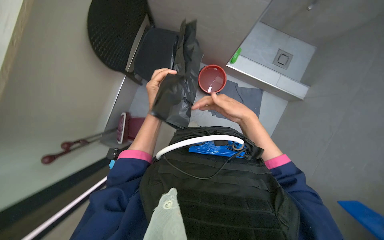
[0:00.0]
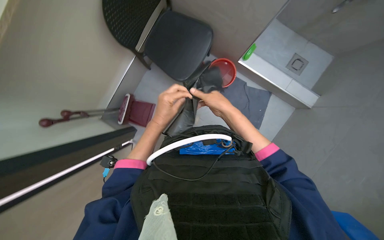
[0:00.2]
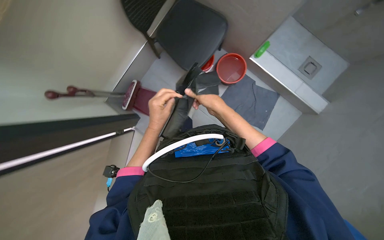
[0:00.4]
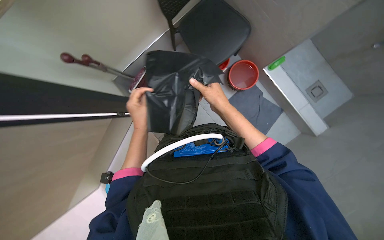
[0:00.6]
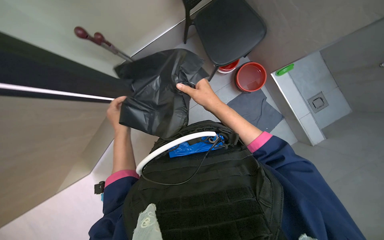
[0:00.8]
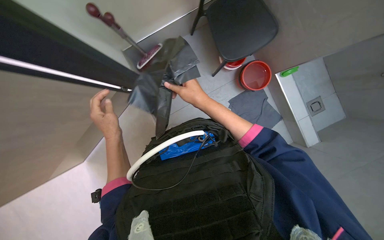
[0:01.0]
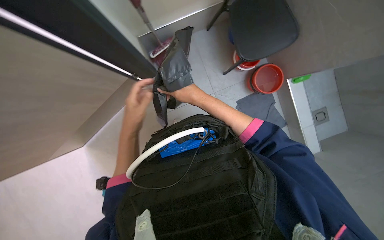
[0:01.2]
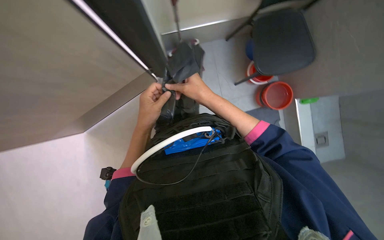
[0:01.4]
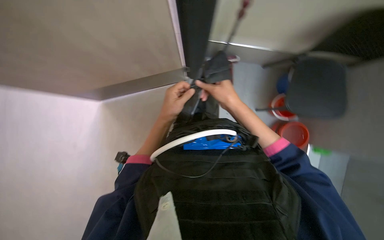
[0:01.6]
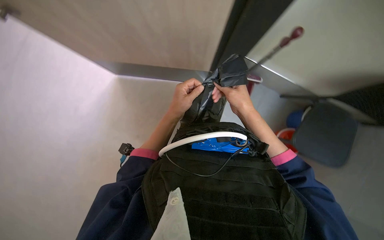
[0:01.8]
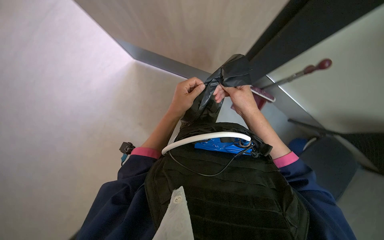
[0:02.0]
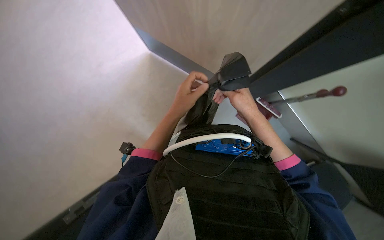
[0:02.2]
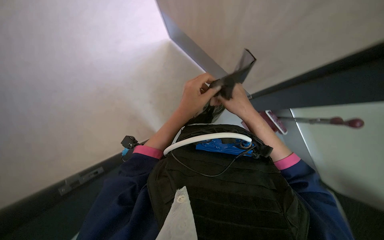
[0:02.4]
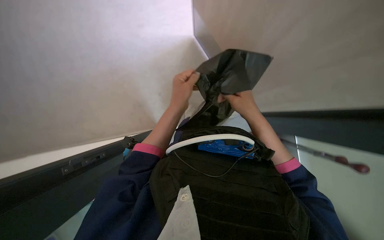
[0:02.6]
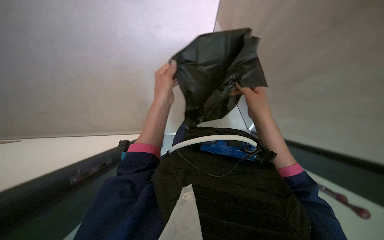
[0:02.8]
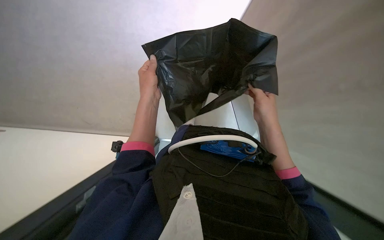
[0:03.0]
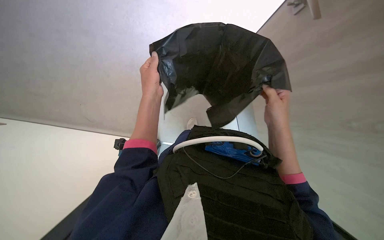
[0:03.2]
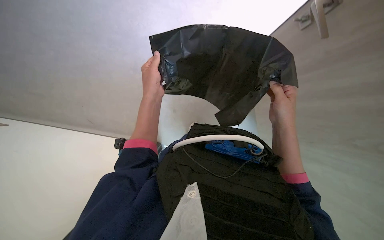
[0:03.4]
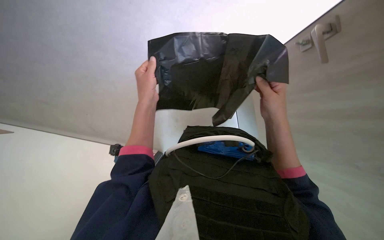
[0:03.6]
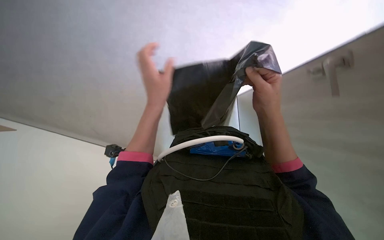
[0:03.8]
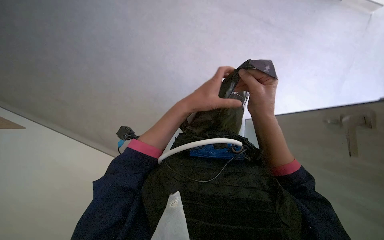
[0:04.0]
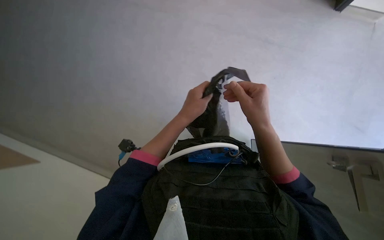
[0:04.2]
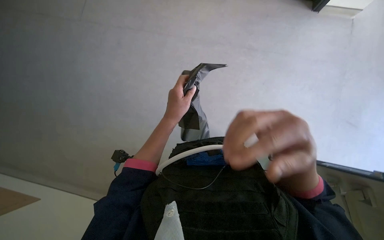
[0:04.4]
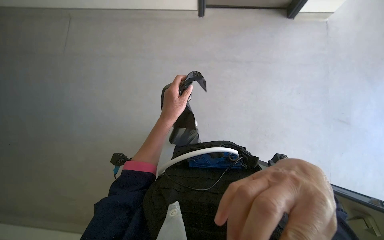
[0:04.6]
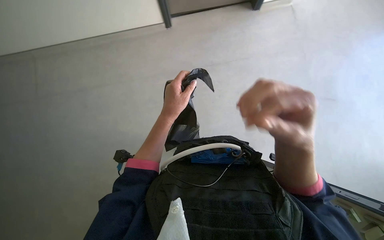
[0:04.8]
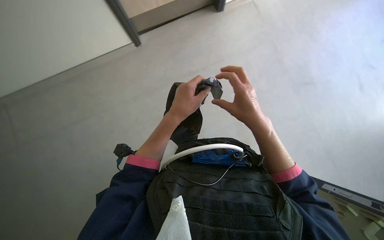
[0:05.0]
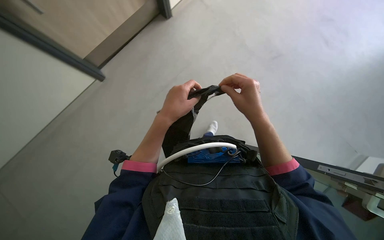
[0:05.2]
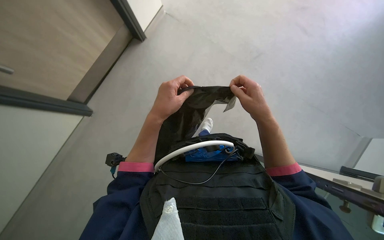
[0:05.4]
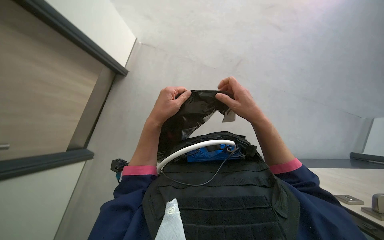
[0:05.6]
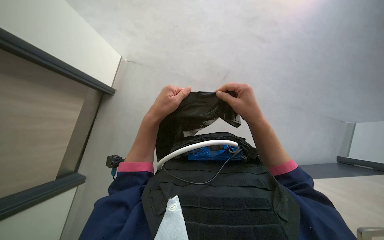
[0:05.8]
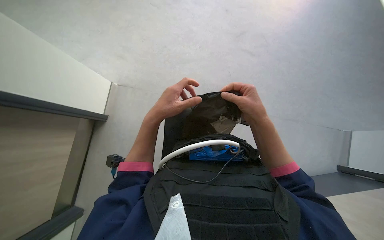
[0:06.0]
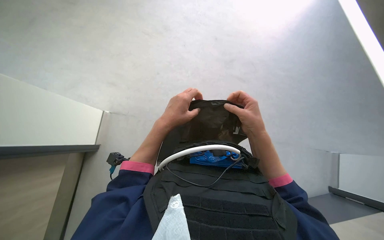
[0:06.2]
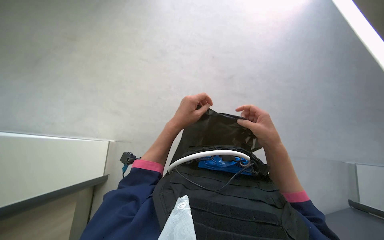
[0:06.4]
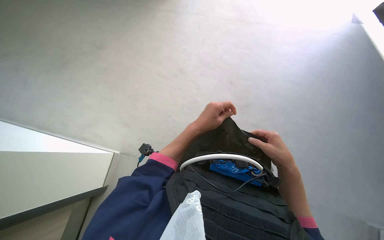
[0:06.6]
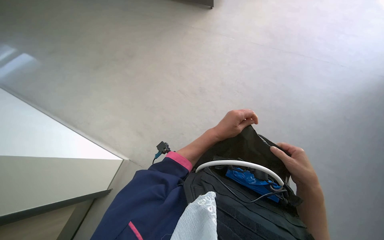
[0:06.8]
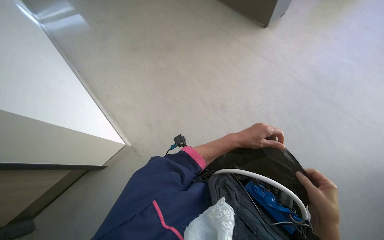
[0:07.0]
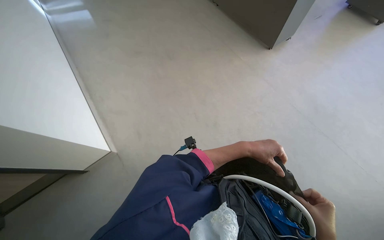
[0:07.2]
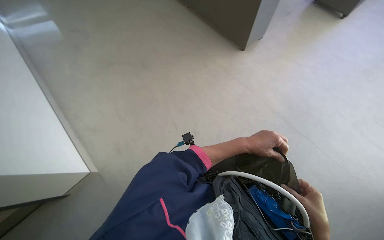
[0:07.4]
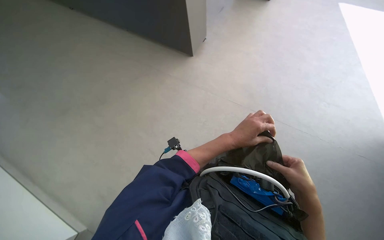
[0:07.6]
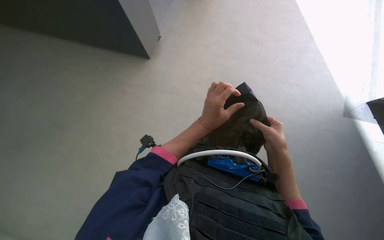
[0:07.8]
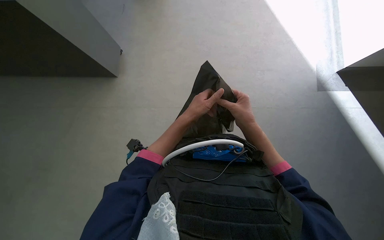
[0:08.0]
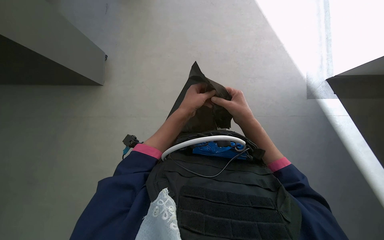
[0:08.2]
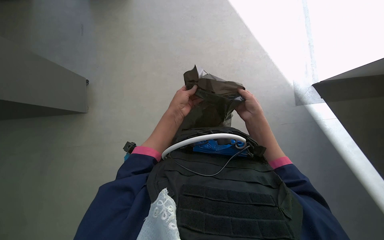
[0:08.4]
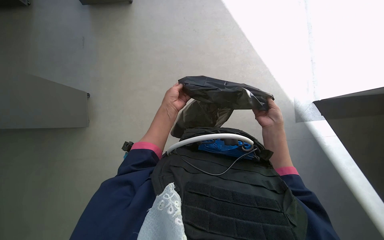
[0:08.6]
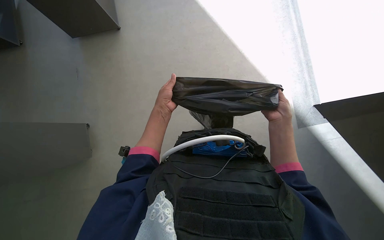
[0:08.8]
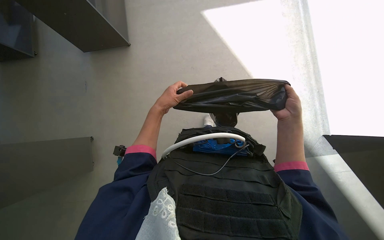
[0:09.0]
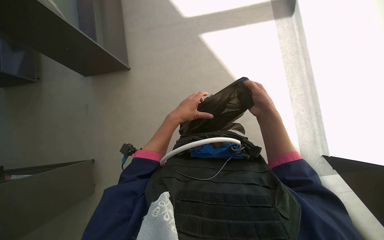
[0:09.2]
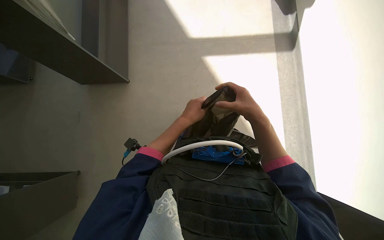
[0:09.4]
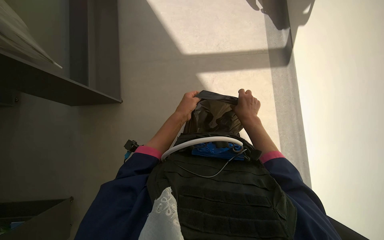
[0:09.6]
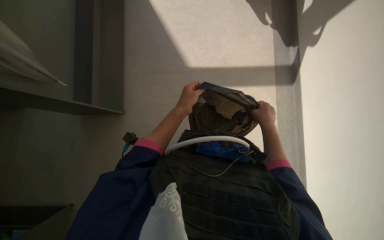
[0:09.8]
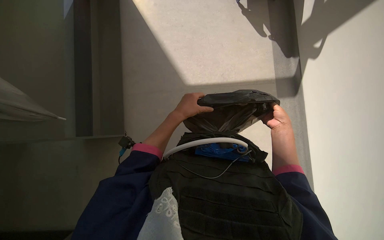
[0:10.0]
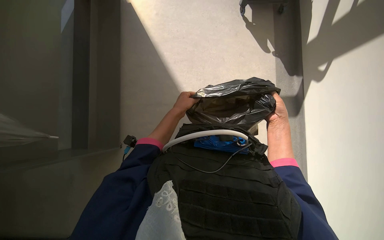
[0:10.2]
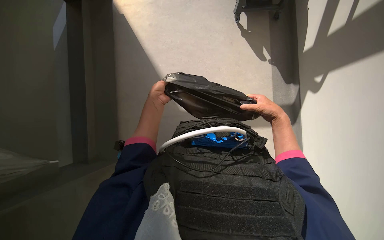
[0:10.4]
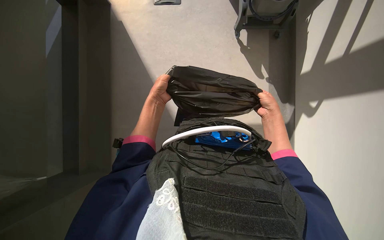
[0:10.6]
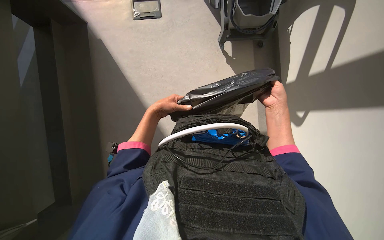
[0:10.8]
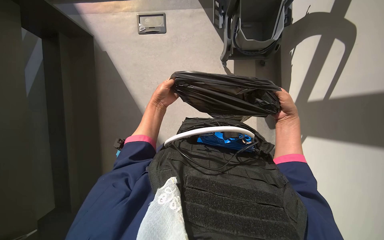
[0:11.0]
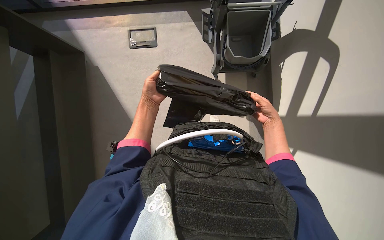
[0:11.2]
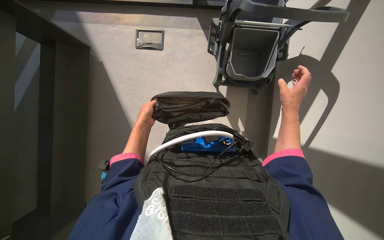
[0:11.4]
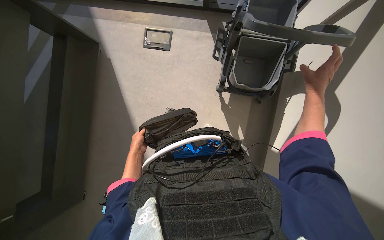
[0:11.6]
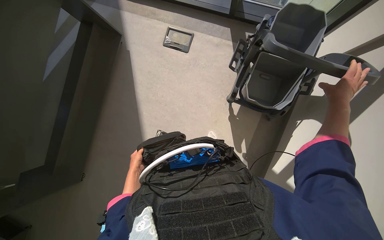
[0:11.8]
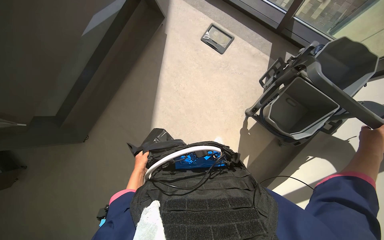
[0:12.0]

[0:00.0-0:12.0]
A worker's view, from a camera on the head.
Job: managing trash.
The whole recording: Preparing trash bag for cart. The worker takes a black trash bag from a cabinet, opens it, and places it into a cleaning cart, then adjusts it.
0:00.0 to 0:01.6: The scene turns roughly 55 degrees clockwise in the picture.
0:01.6 to 0:03.0: The right hand heads to the right, covering roughly 10 cm.
0:03.0 to 0:04.4: The left hand heads to the right, covering about 10 cm. The right hand heads nearer to the camera, covering roughly 25 cm.
0:04.4 to 0:06.0: The right hand heads farther from the camera, covering some 15 cm.
0:06.0 to 0:07.6: The head turns to the left by about 40 degrees. The view tilts some 25 degrees upward.
0:07.6 to 0:09.0: The head turns to the right by approximately 25 degrees. The view tips upward by about 15 degrees.
0:09.0 to 0:10.4: The camera pitches upward, by roughly 25 degrees. The right hand goes to the left and returns, some 10 cm each way. Meanwhile the left hand goes to the right and returns, about 10 cm each way.

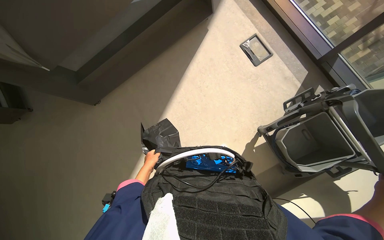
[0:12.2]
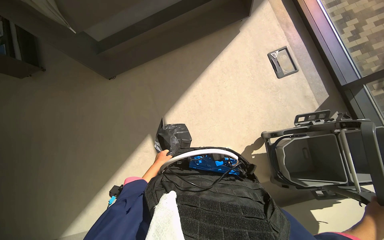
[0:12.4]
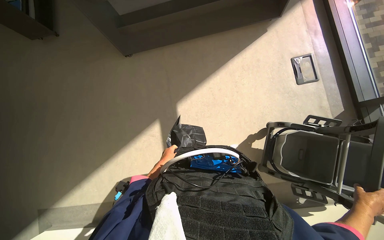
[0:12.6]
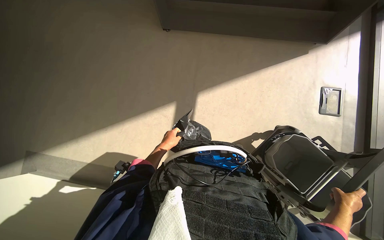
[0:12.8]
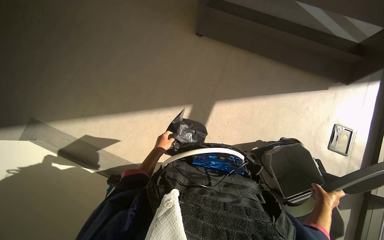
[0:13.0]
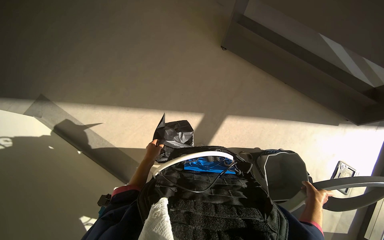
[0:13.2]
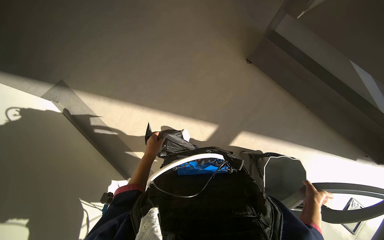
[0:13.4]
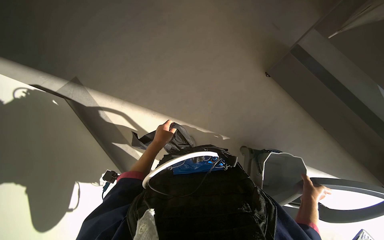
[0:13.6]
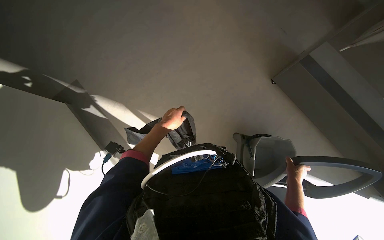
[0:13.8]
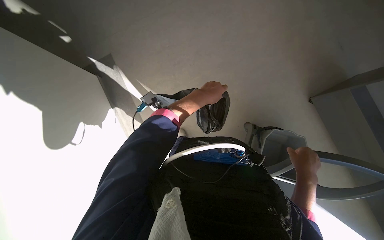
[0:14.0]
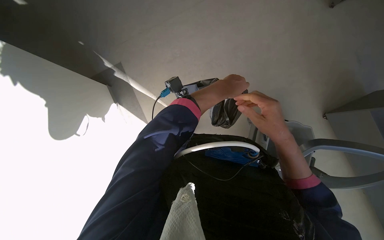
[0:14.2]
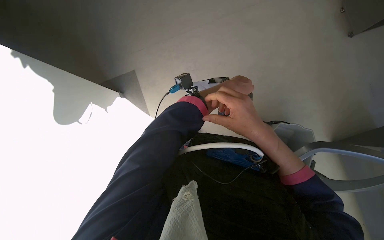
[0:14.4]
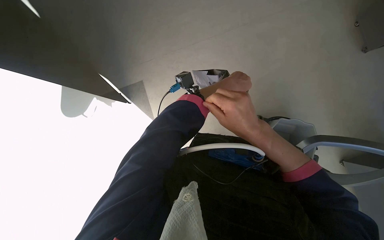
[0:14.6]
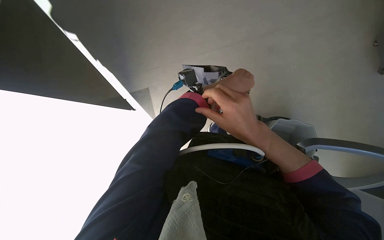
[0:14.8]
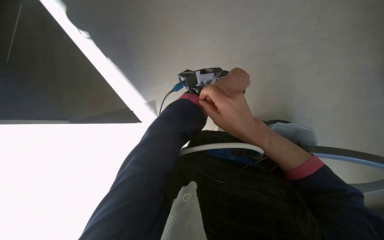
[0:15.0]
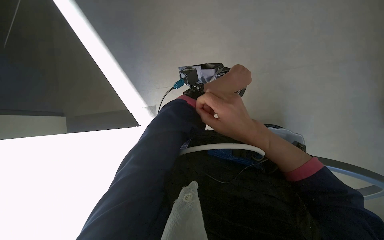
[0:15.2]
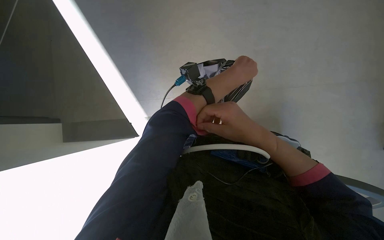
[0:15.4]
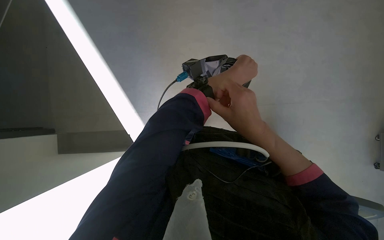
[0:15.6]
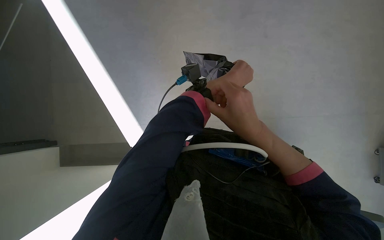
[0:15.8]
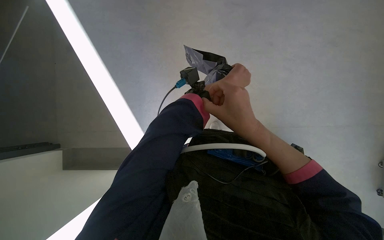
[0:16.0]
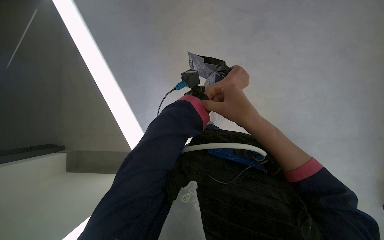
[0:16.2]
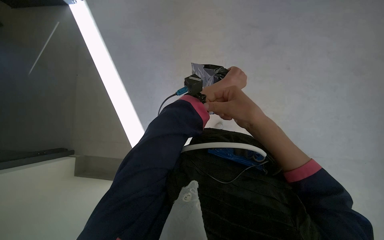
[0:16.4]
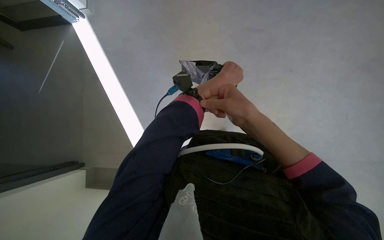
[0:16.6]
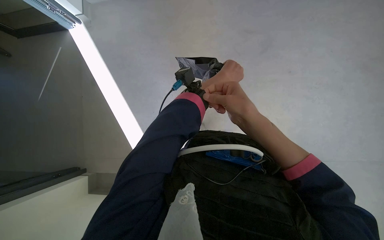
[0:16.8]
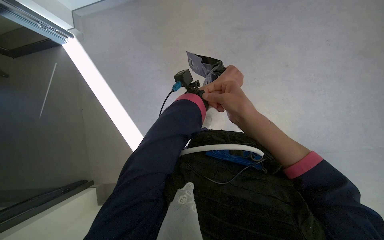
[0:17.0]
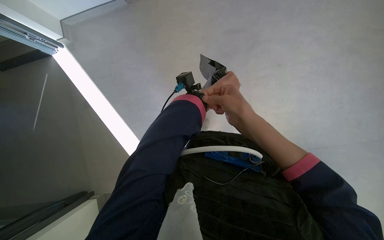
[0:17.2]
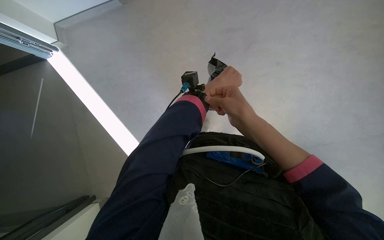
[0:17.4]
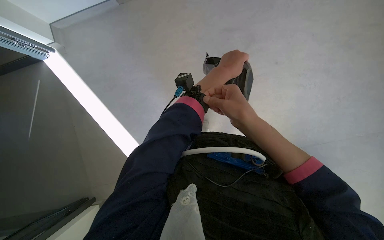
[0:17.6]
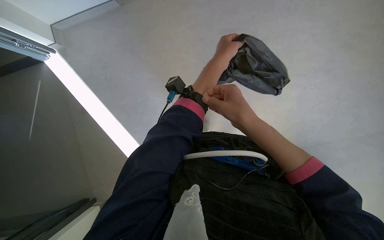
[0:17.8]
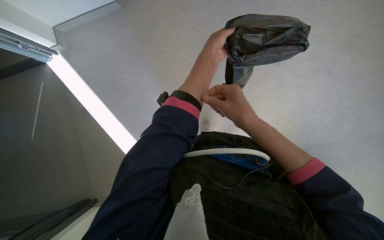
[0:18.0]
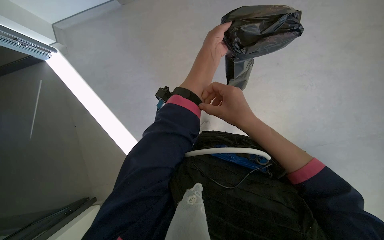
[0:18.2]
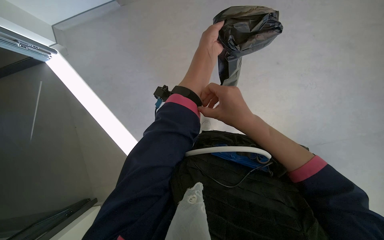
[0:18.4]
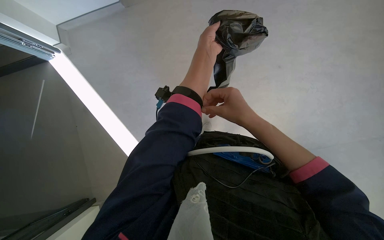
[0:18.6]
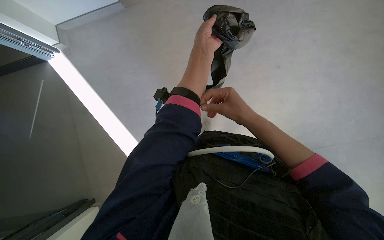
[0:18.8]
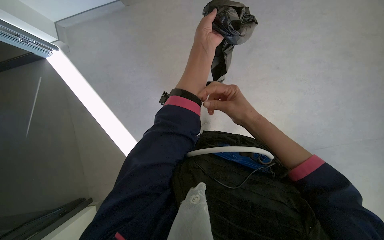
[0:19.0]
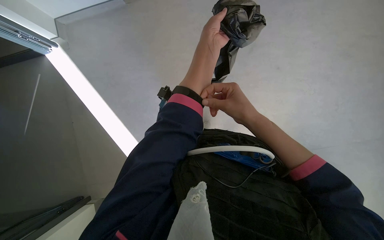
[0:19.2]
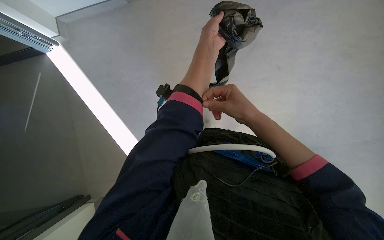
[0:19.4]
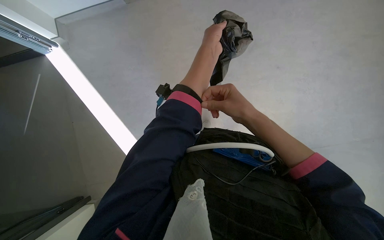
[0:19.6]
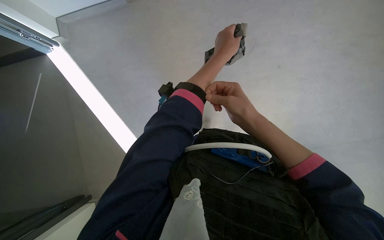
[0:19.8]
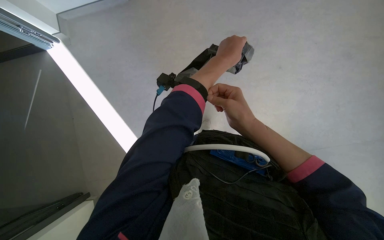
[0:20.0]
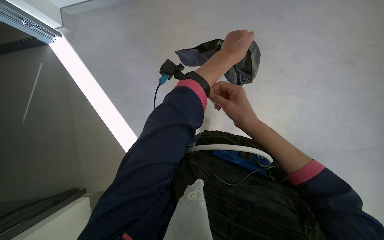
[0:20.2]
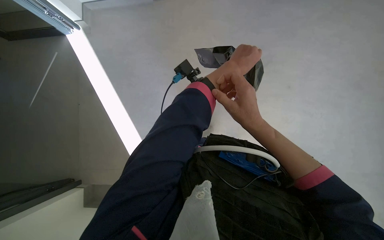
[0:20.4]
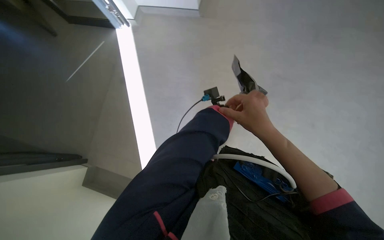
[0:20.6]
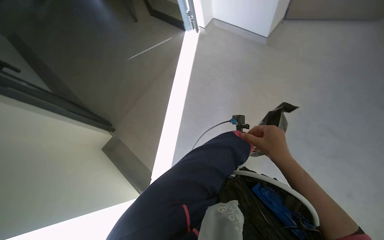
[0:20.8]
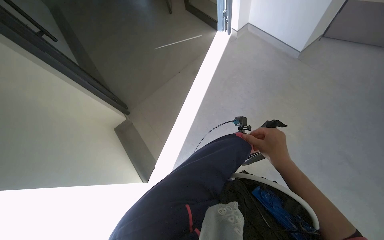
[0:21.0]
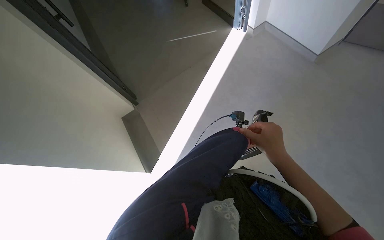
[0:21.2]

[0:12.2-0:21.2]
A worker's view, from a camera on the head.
Job: managing trash.
The whole recording: Preparing trash bag for cart. The worker takes a black trash bag from a cabinet, opens it, and places it into a cleaning cart, then adjusts it.
0:13.8 to 0:15.2: The right hand shifts some 50 cm to the left, up the picture and nearer to the camera. The left hand heads nearer to the camera and to the right, covering about 25 cm.
0:18.2 to 0:19.8: The hands stay close to where they were, moving slightly.
0:19.8 to 0:21.2: The head turns to the left by approximately 70 degrees.
